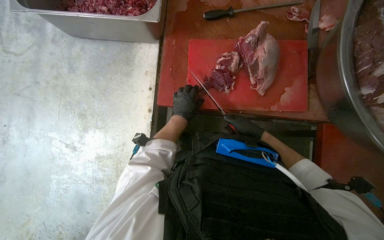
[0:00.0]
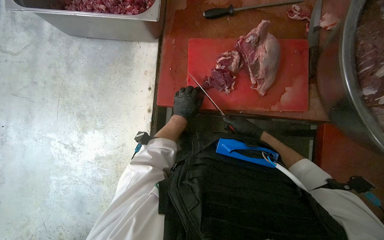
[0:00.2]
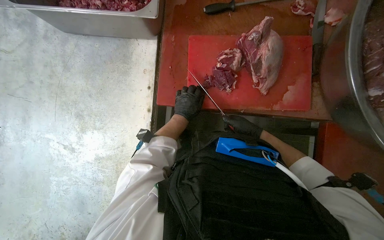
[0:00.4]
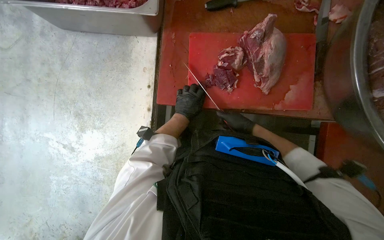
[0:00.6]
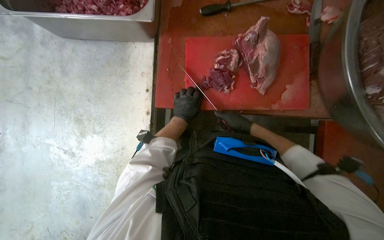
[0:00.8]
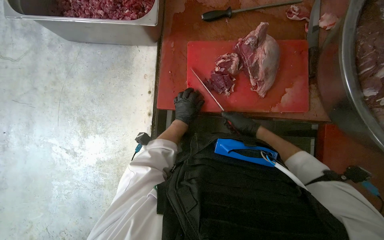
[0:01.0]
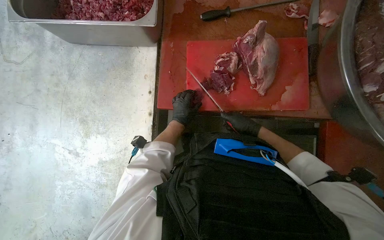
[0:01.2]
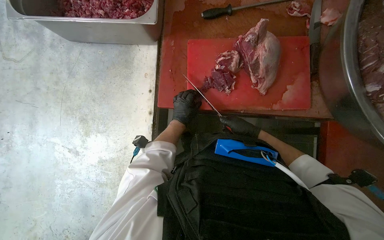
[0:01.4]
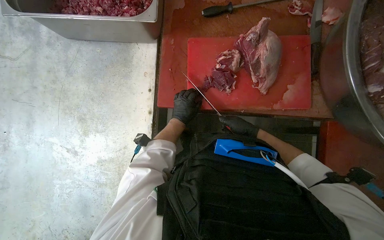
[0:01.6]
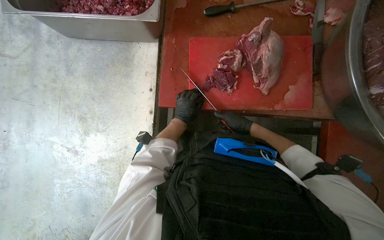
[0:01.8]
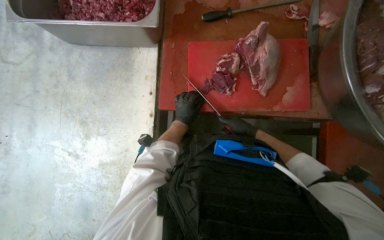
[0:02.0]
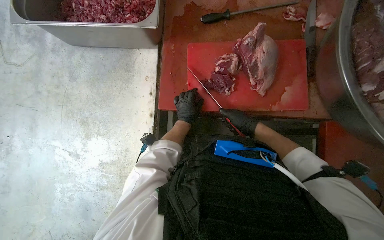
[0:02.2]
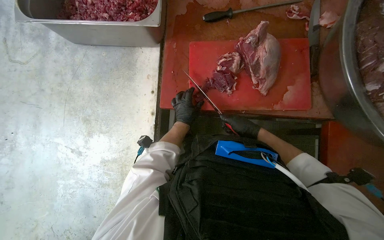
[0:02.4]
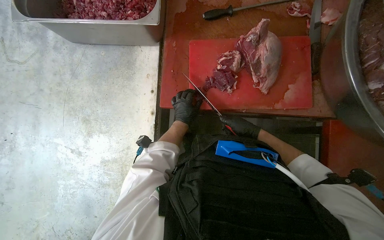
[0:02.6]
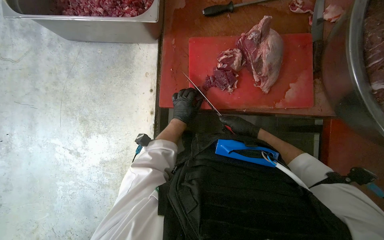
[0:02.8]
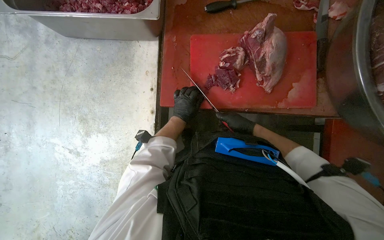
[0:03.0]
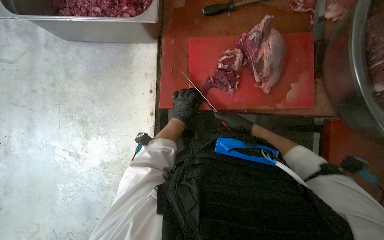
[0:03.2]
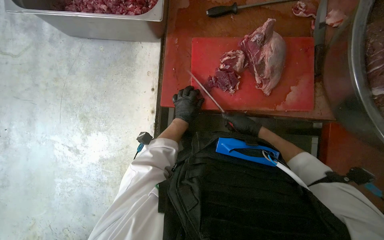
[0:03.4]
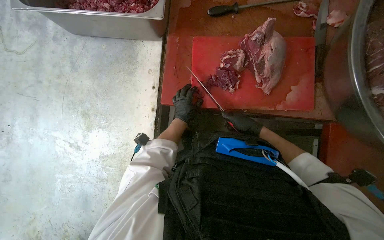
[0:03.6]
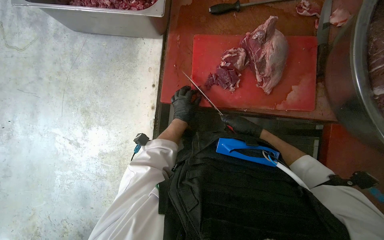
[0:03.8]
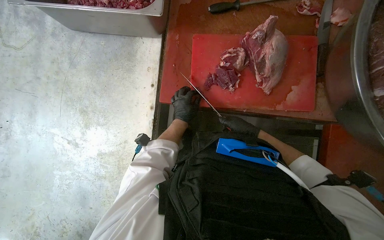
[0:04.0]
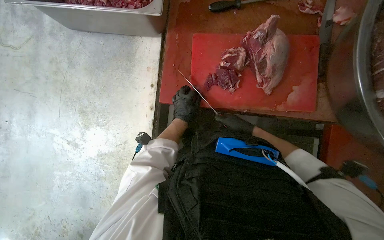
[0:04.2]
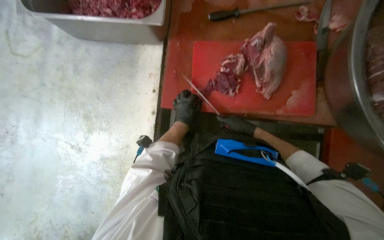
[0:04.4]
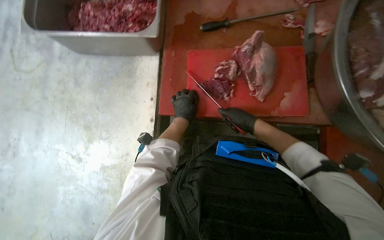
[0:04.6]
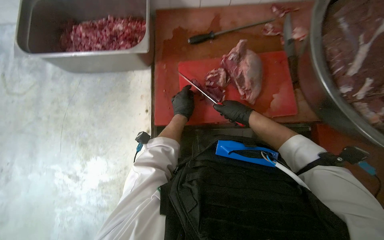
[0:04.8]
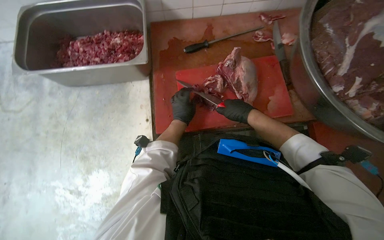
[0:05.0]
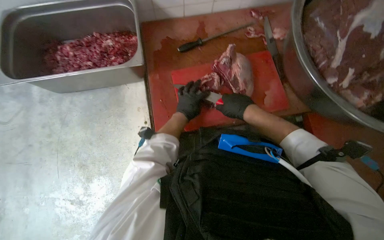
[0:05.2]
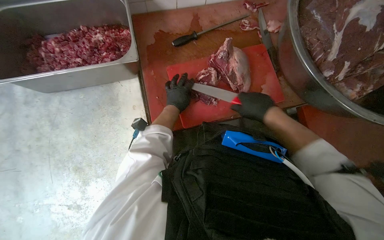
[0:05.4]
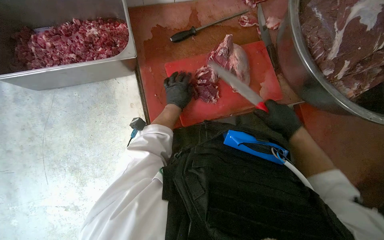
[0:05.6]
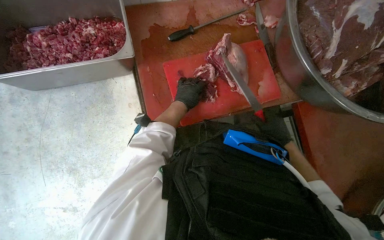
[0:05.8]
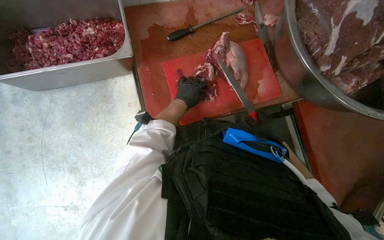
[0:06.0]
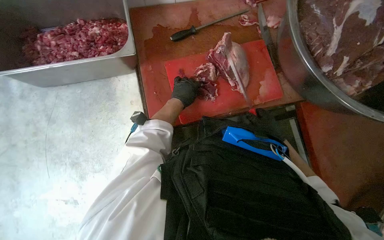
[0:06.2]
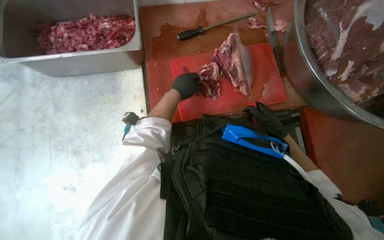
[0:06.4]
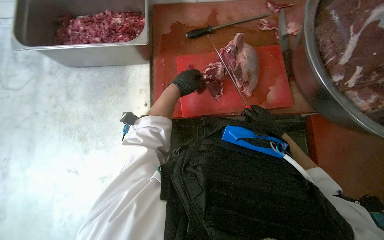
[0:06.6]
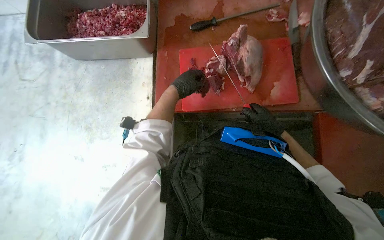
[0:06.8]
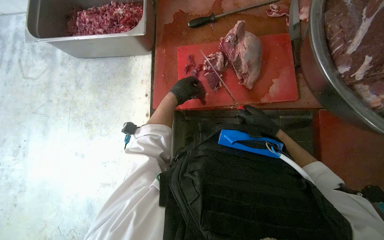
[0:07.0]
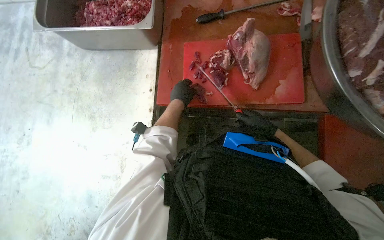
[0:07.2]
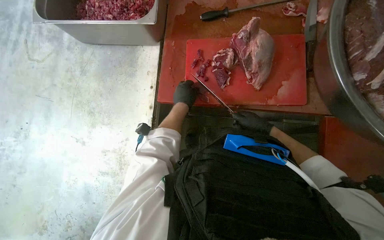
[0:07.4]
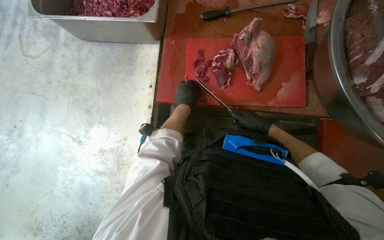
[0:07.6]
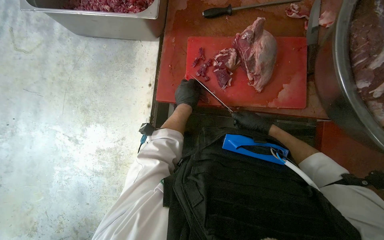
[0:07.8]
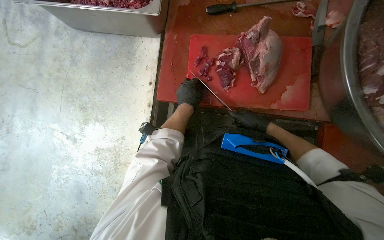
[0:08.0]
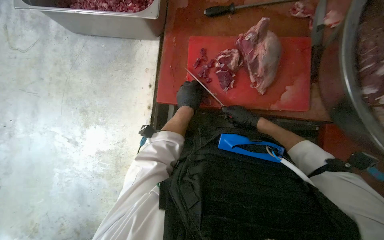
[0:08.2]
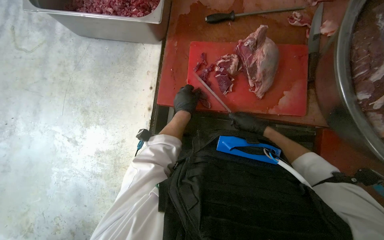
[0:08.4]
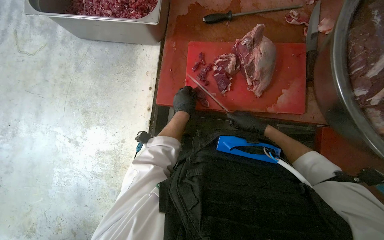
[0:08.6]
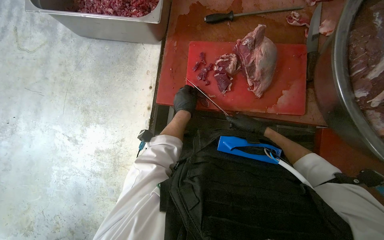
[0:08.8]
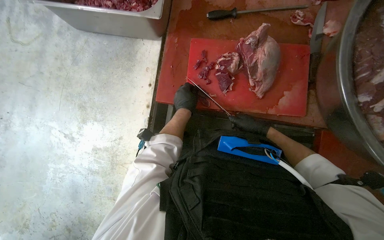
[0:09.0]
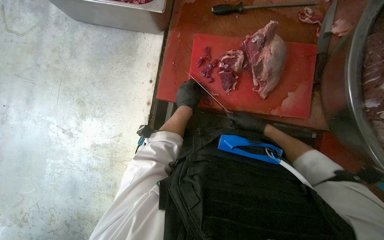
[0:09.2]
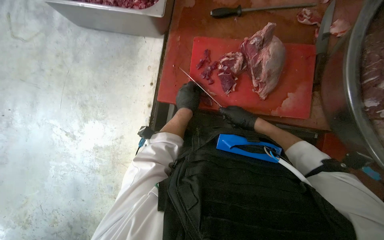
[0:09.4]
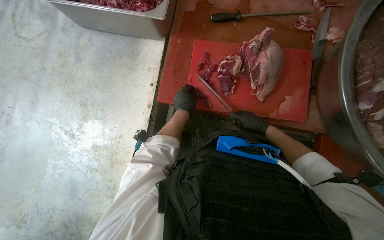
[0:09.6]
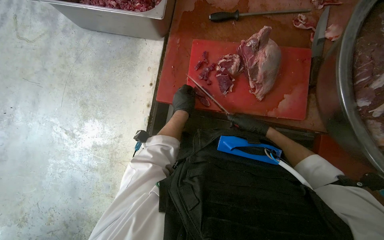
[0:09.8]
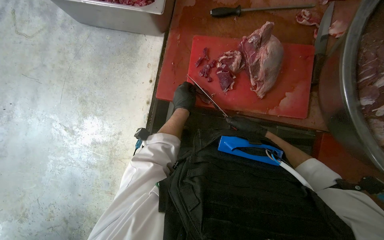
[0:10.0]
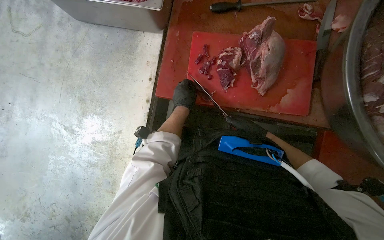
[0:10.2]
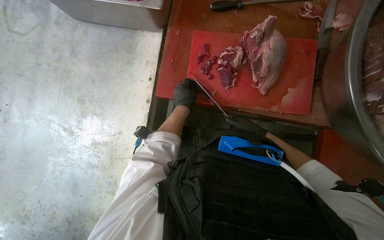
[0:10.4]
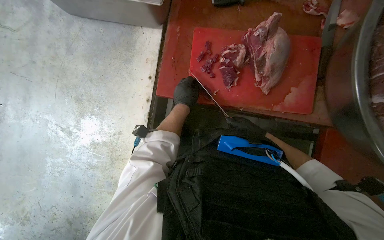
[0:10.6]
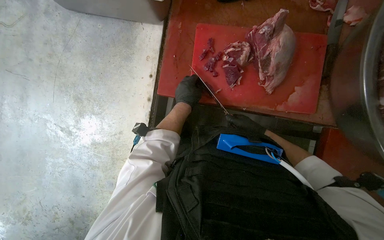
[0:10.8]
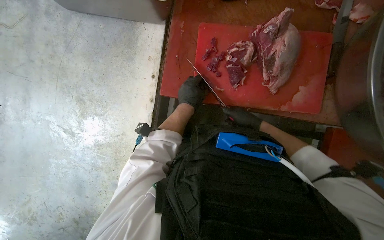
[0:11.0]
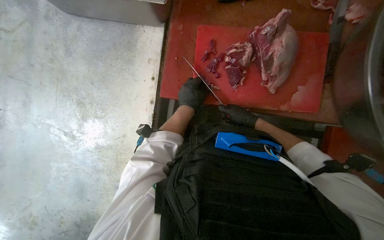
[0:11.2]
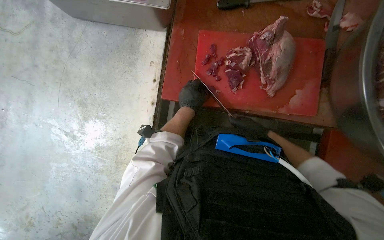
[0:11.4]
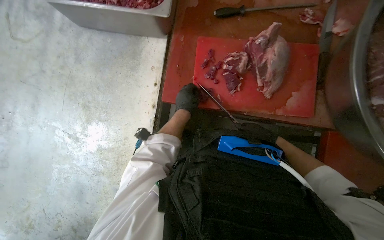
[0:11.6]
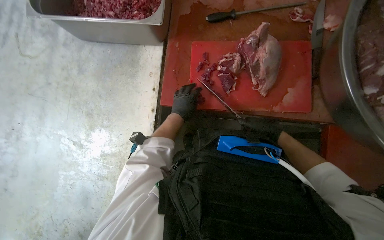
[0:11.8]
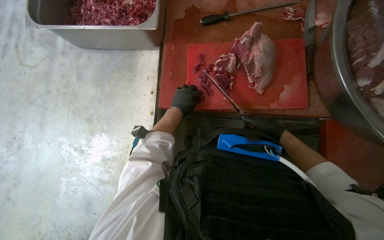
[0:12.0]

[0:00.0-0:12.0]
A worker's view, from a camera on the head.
Job: preparing food.
The whole recording: Cutting meat on board. The worker cuts pieces of meat on a red cutting board with a knife.
0:00.0 to 0:04.4: The hands stay close to where they were, moving slightly.
0:04.4 to 0:06.0: The head turns to the right by about 20 degrees. The left hand shifts some 15 cm up the picture, while the right hand shifts about 15 cm nearer to the camera.
0:06.0 to 0:07.6: The head rotates approximately 20 degrees to the left.
0:07.6 to 0:10.4: The hands are busy where they are.
0:10.4 to 0:12.0: The hands work in one place, with small movements.

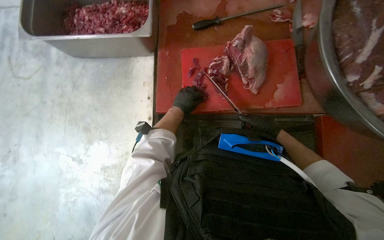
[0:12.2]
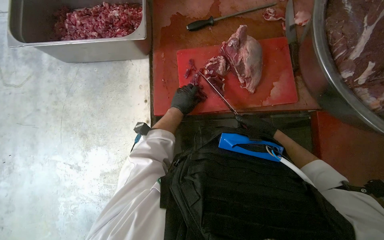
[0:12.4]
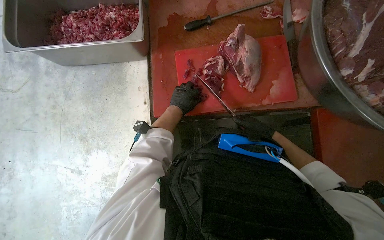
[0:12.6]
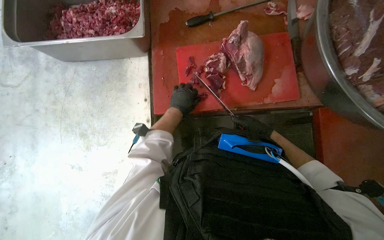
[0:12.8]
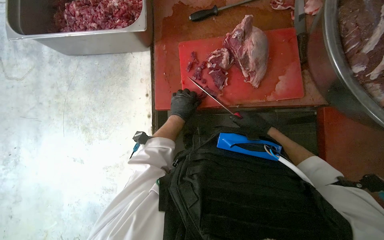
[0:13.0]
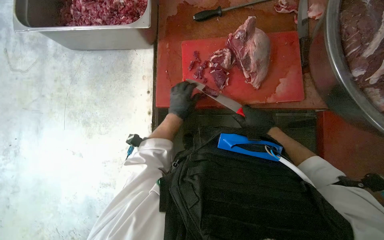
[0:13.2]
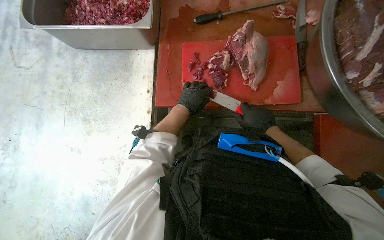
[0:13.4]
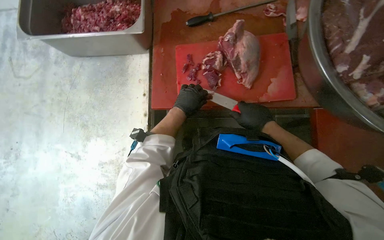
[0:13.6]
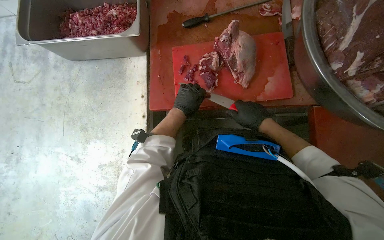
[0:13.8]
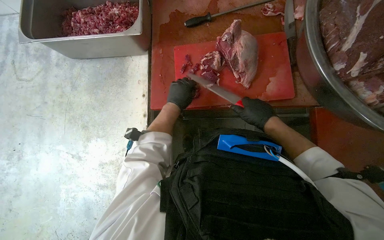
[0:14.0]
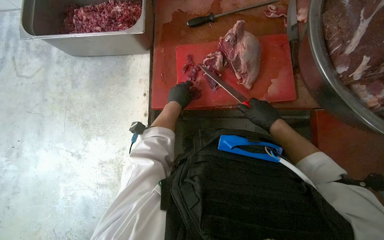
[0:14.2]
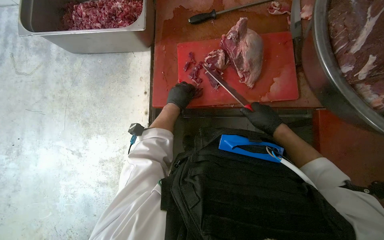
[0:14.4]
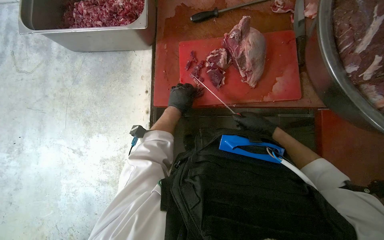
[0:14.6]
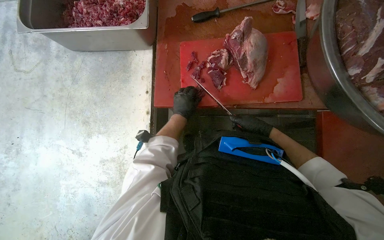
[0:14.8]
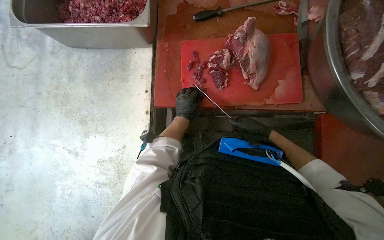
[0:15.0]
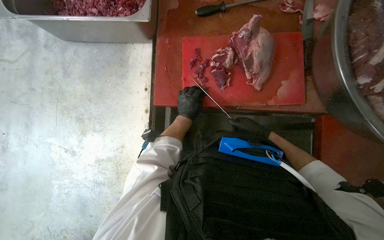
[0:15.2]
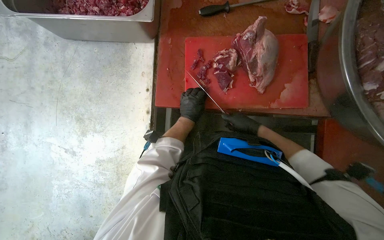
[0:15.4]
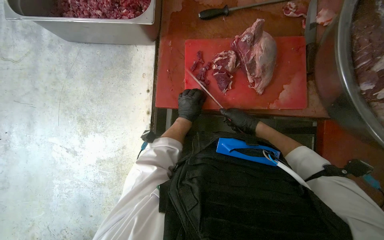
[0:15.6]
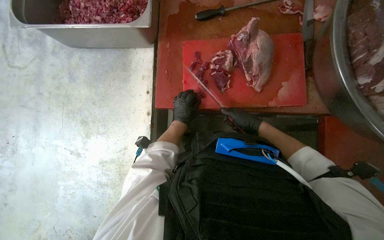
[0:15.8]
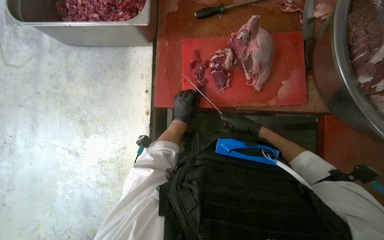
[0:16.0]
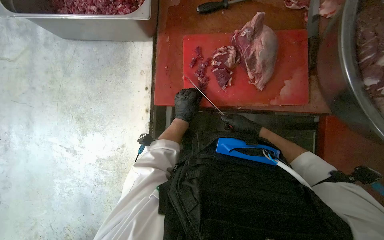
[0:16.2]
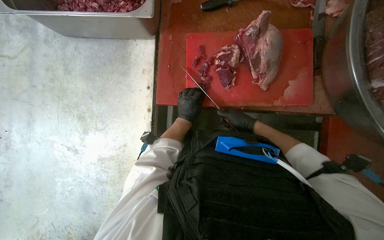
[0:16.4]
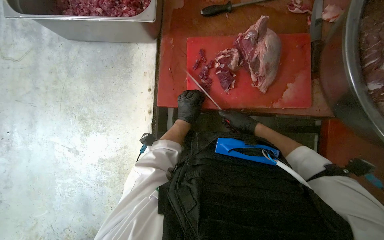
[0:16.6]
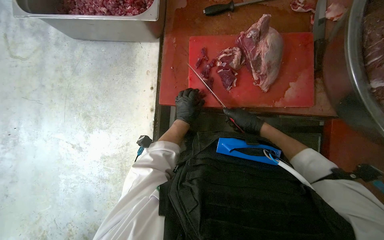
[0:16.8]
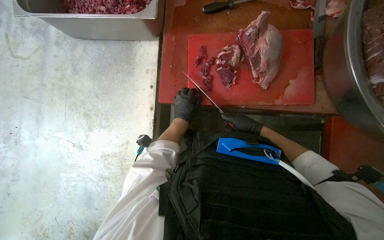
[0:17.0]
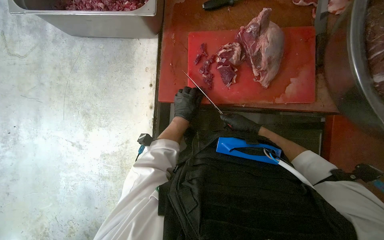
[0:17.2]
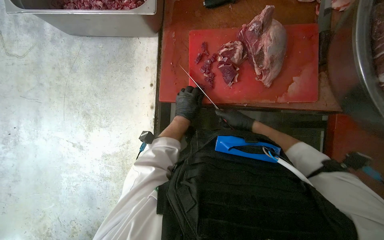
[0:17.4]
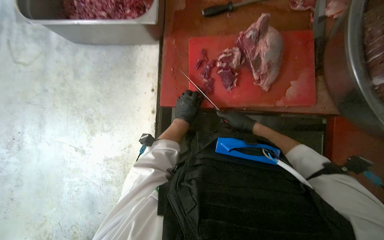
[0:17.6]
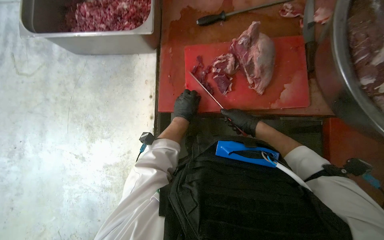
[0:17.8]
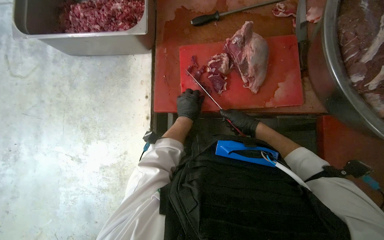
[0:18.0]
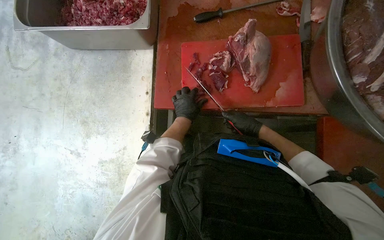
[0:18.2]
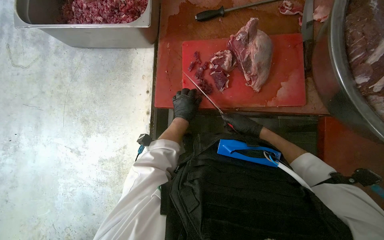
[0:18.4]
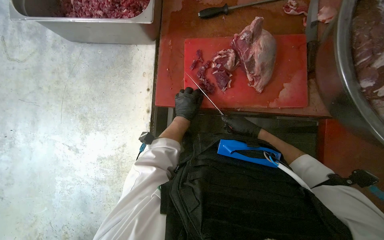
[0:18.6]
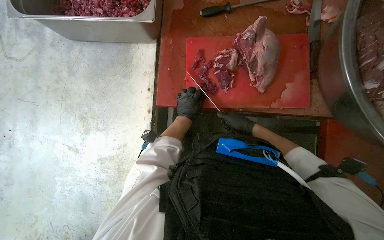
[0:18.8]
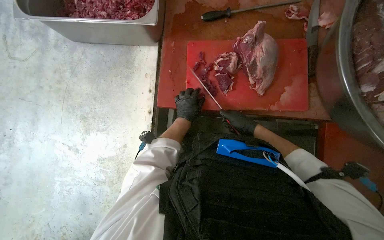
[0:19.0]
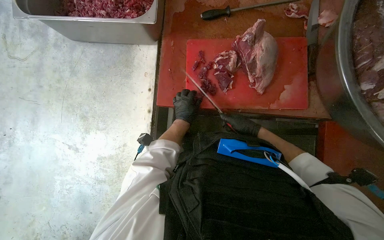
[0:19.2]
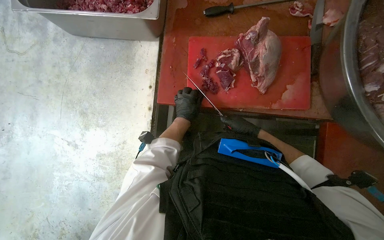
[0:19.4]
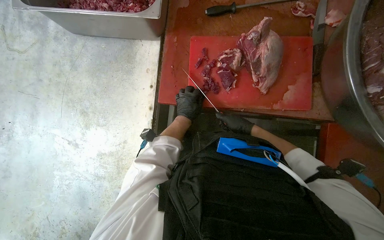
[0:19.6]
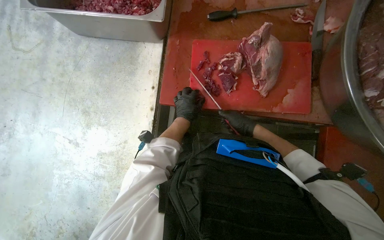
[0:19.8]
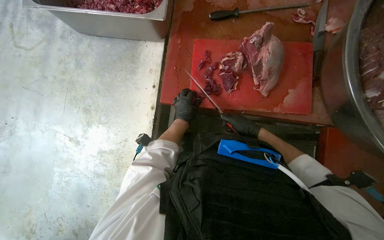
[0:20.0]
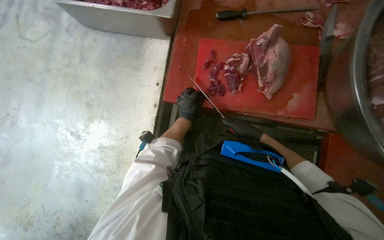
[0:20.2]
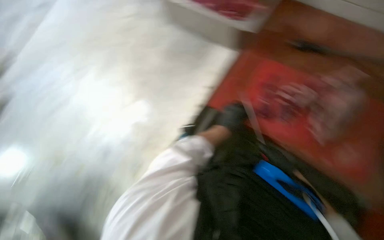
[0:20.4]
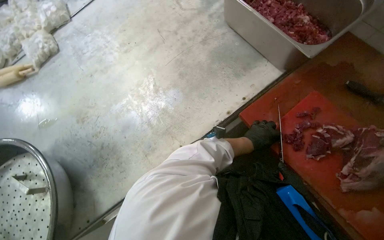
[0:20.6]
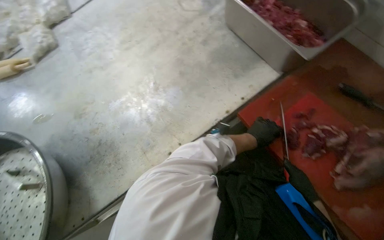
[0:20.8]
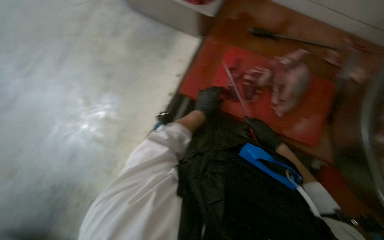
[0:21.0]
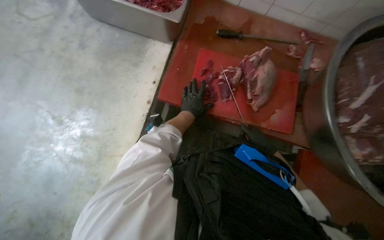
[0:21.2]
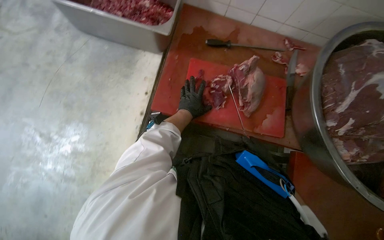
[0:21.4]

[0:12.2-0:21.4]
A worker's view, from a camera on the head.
Job: preparing food.
The whole recording: Cutting meat on board. The worker cuts pieces of meat on a red cutting board with a knife.
0:13.8 to 0:15.2: The left hand is displaced farther from the camera by some 10 cm.
0:15.2 to 0:19.8: The hands work in one place, with small movements.
0:19.8 to 0:21.4: The head rotates some 20 degrees to the right.
